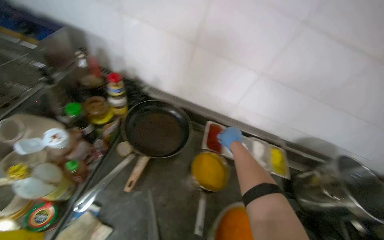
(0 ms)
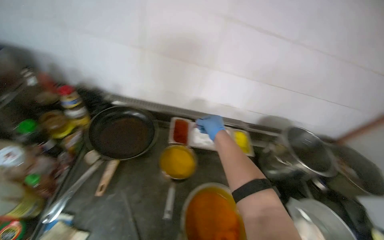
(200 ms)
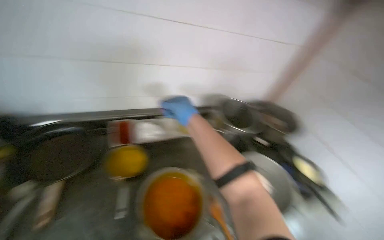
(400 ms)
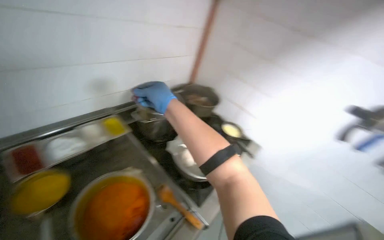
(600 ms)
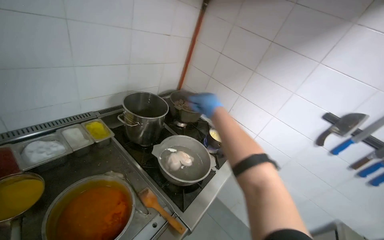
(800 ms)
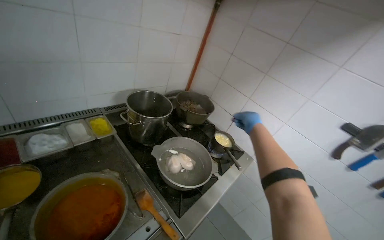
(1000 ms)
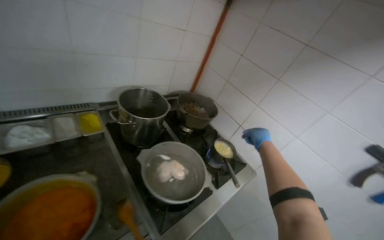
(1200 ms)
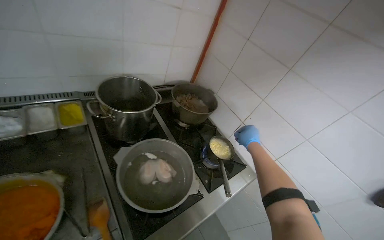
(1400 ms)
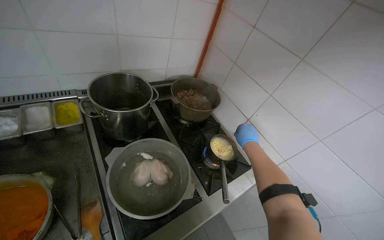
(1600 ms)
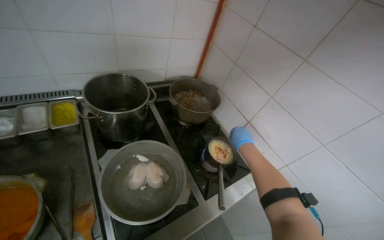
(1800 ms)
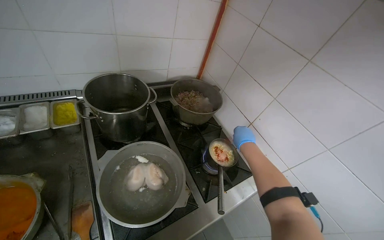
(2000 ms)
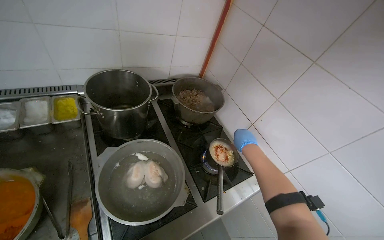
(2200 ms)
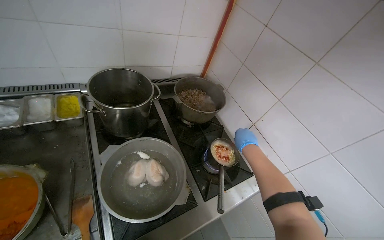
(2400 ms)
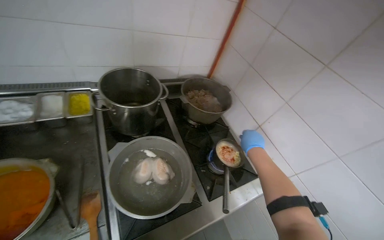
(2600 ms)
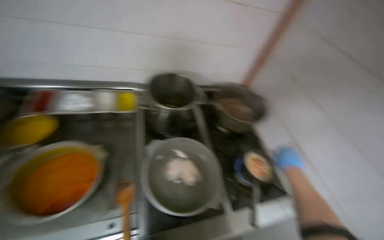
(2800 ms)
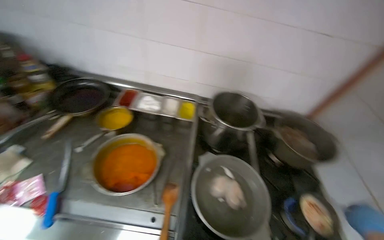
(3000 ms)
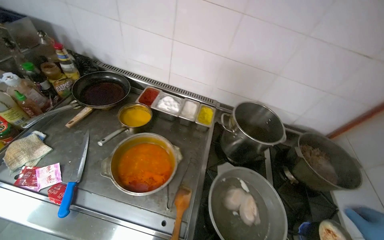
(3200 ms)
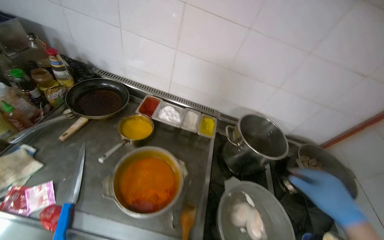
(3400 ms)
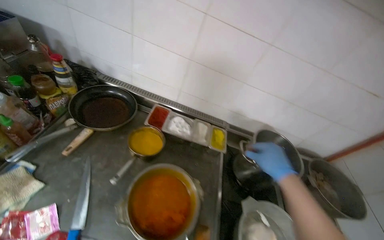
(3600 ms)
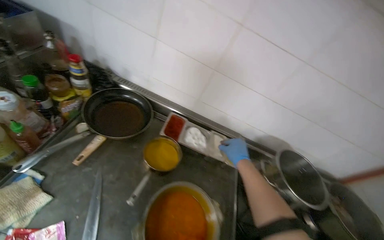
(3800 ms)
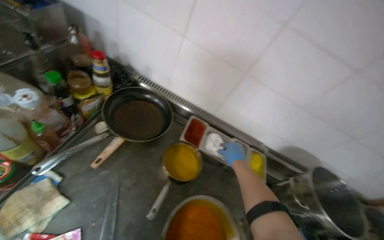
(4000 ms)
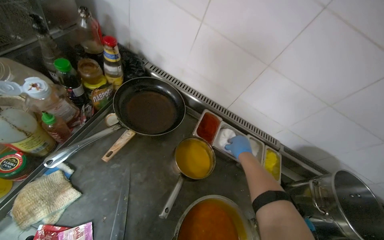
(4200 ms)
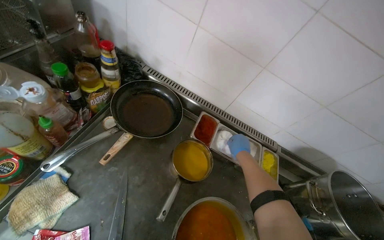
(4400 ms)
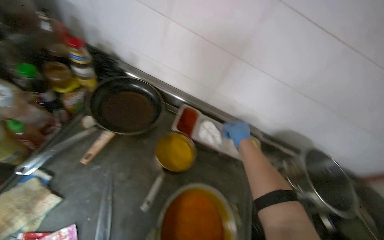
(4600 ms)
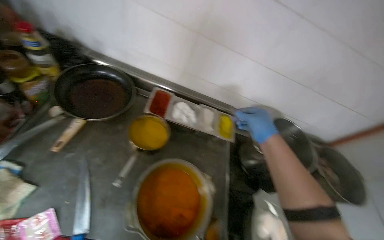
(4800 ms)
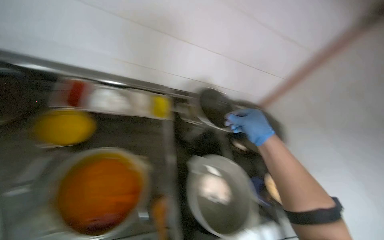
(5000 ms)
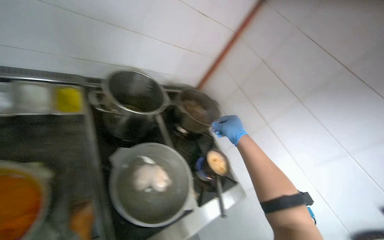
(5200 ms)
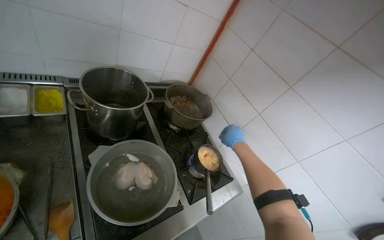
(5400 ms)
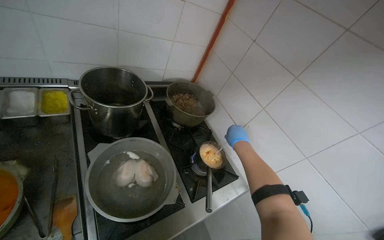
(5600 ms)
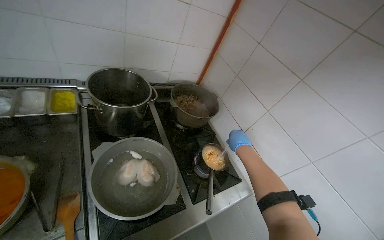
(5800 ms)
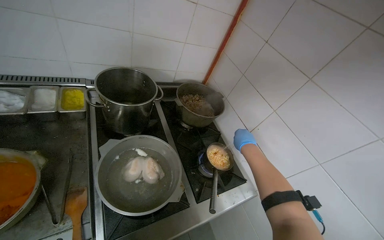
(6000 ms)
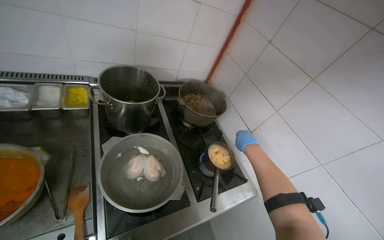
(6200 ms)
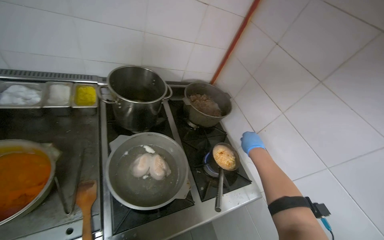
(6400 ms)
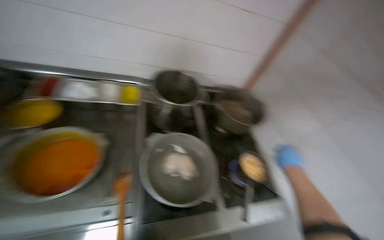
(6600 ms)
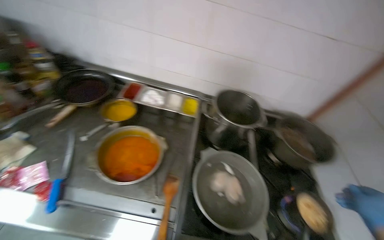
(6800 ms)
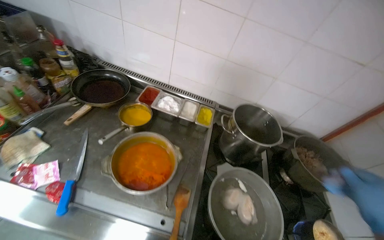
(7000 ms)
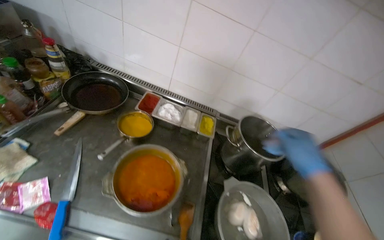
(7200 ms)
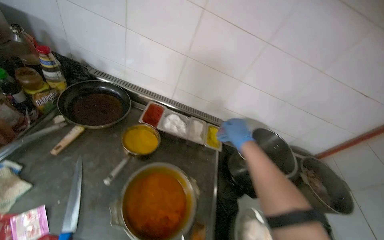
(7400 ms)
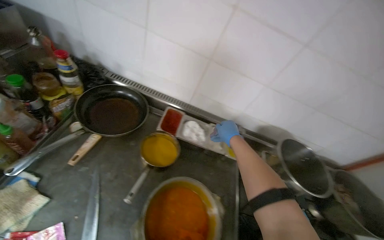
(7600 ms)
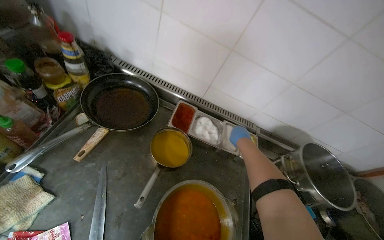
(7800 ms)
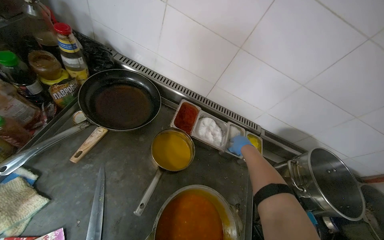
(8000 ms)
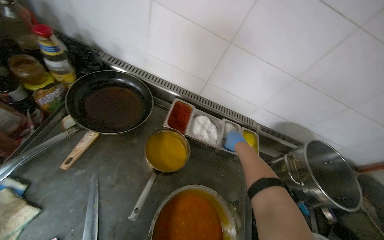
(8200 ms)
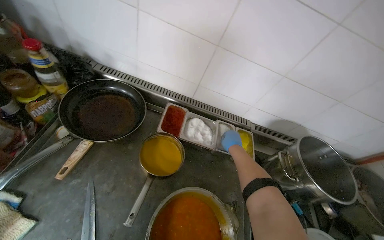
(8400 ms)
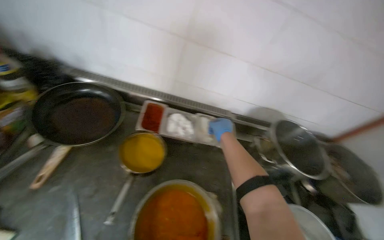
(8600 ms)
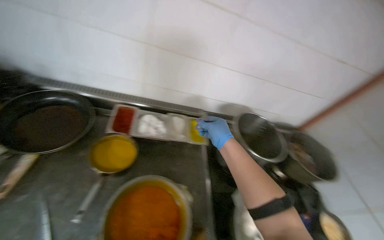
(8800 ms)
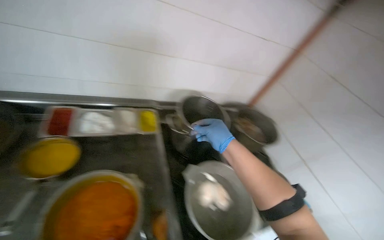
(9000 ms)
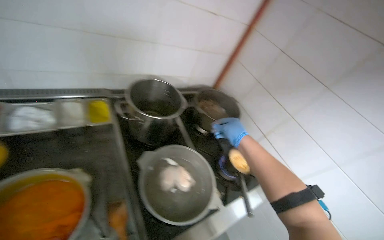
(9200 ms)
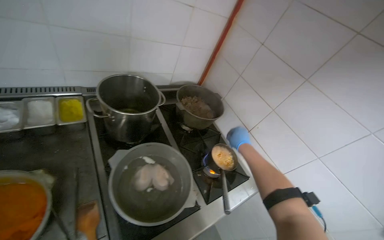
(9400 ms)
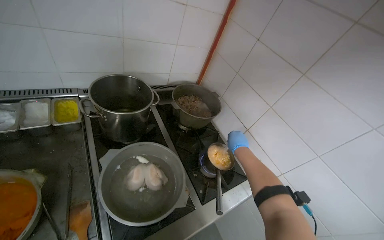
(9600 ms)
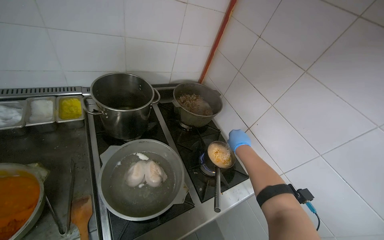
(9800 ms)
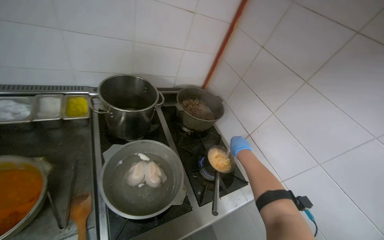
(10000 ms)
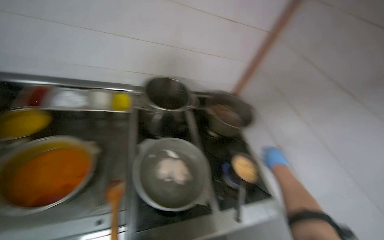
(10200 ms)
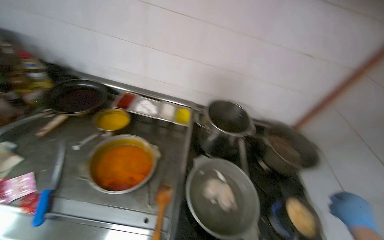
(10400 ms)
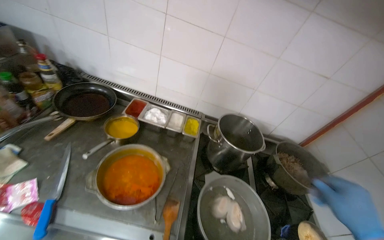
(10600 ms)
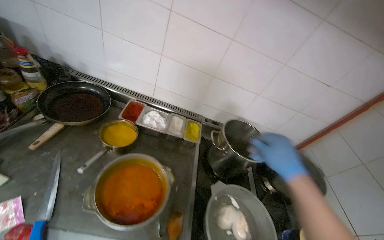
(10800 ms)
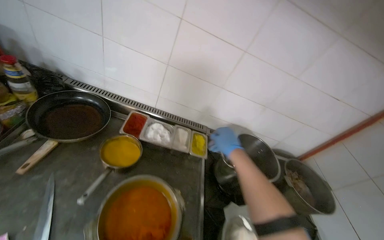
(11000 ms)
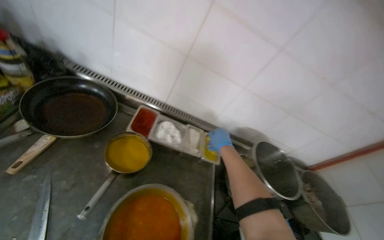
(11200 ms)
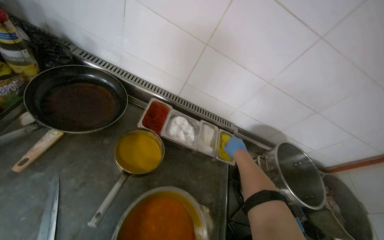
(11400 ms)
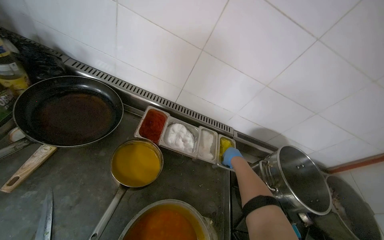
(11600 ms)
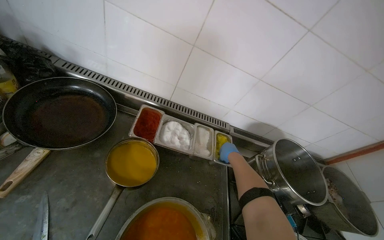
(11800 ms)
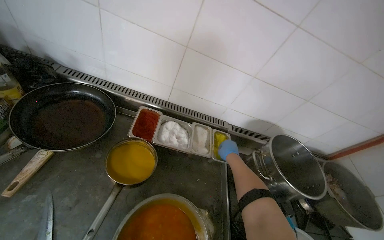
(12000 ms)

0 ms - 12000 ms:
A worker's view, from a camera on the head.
Job: cooking food.
The whole recording: Seasoning and stirring noodles in pot. The worker adds various ingredients and stirs the noodles in a pot on the stove.
0 ms - 1600 ms: The head travels approximately 70 cm. The head turns to the right by some 40 degrees.
1600 ms - 3000 ms: The wearer's head swings about 40 degrees to the left.
3000 ms - 4400 ms: The camera is carried about 60 cm.
4400 ms - 6000 ms: The camera travels about 60 cm. The wearer's head swings roughly 45 degrees to the right.
6000 ms - 7600 ms: The head travels roughly 50 cm. The wearer's head swings some 35 degrees to the left.
7600 ms - 9000 ms: The wearer looks some 30 degrees further to the right.
9000 ms - 10400 ms: The head turns to the left by some 25 degrees.
10400 ms - 12000 ms: The camera is carried roughly 50 cm.

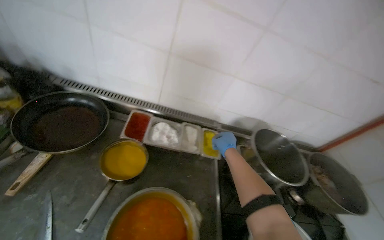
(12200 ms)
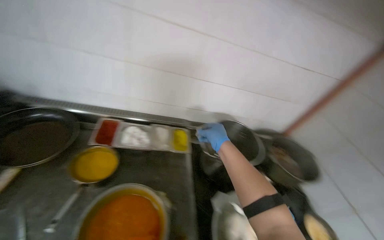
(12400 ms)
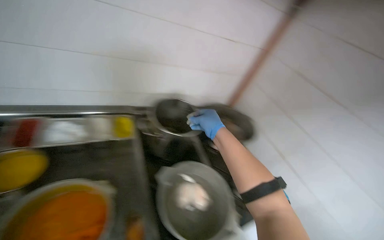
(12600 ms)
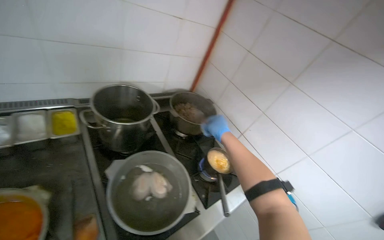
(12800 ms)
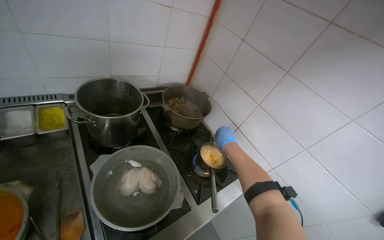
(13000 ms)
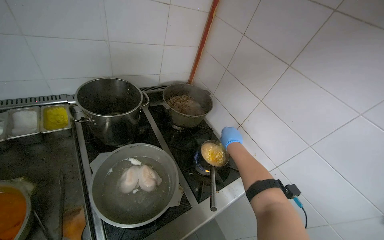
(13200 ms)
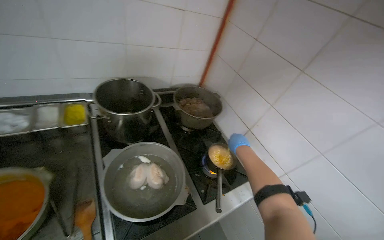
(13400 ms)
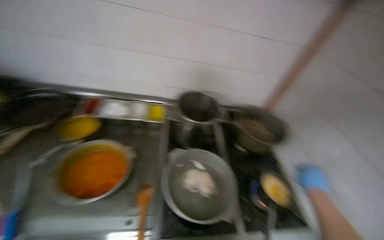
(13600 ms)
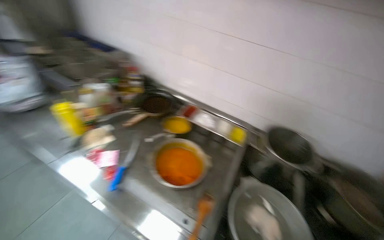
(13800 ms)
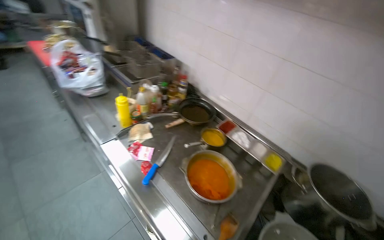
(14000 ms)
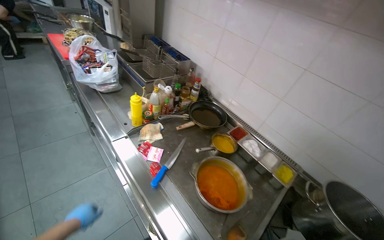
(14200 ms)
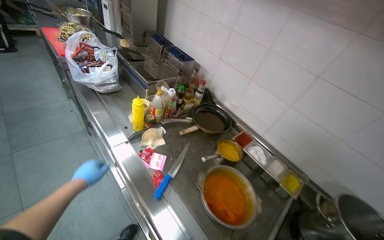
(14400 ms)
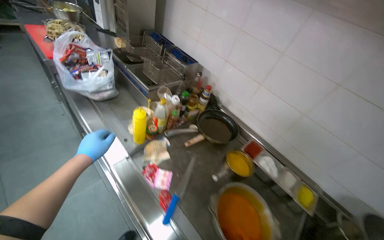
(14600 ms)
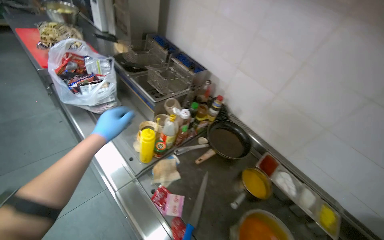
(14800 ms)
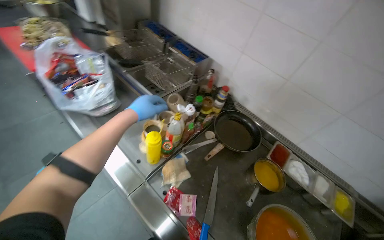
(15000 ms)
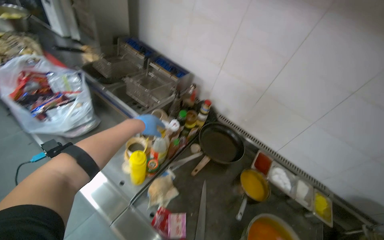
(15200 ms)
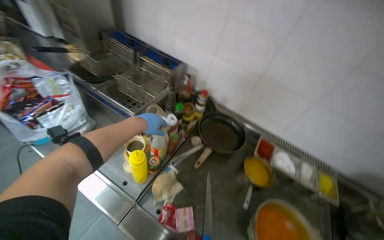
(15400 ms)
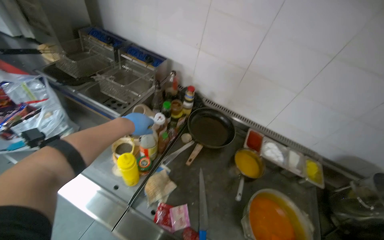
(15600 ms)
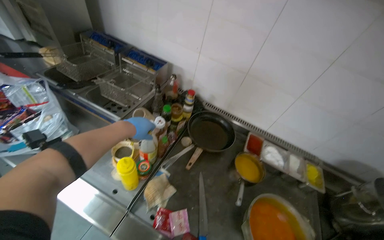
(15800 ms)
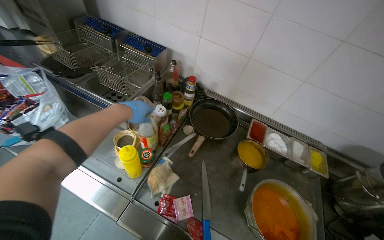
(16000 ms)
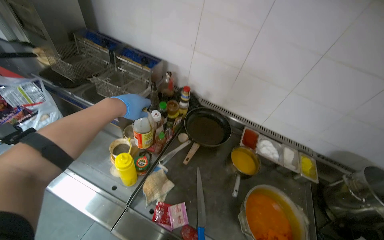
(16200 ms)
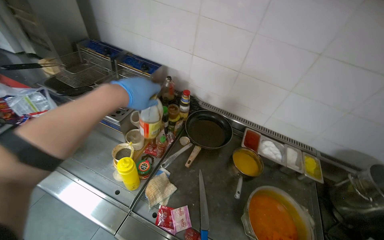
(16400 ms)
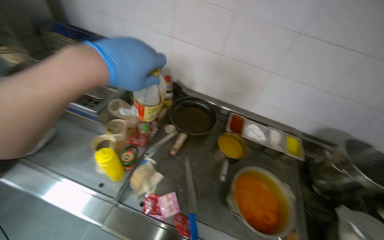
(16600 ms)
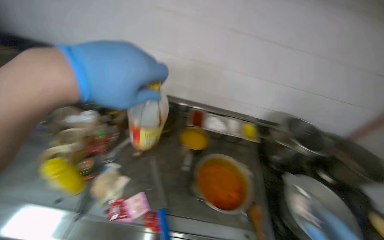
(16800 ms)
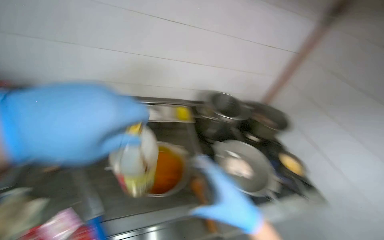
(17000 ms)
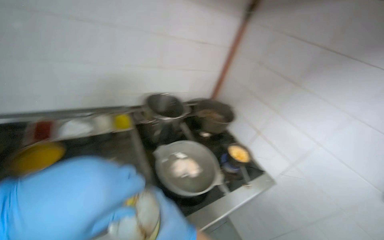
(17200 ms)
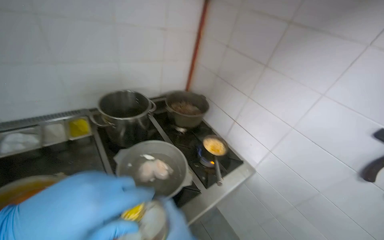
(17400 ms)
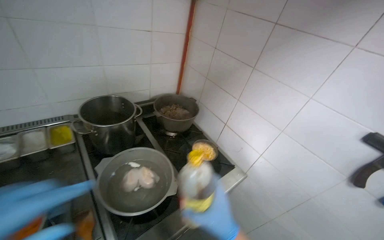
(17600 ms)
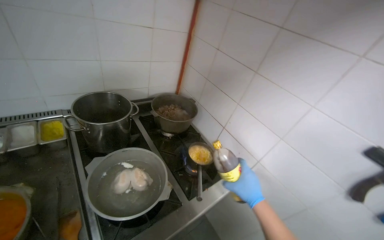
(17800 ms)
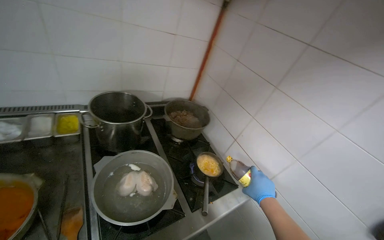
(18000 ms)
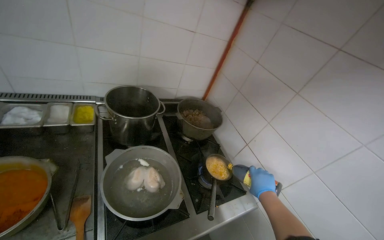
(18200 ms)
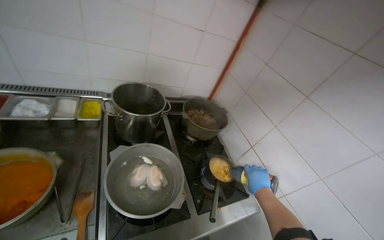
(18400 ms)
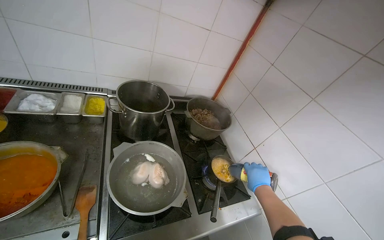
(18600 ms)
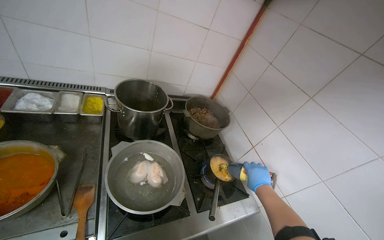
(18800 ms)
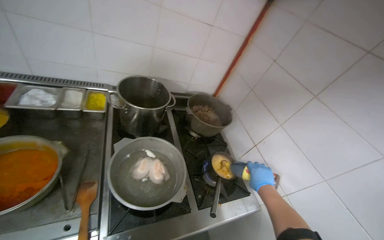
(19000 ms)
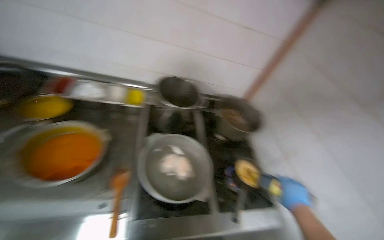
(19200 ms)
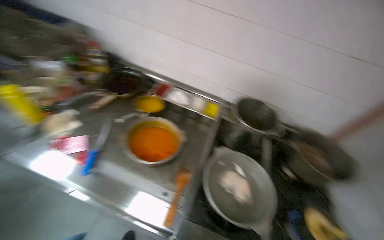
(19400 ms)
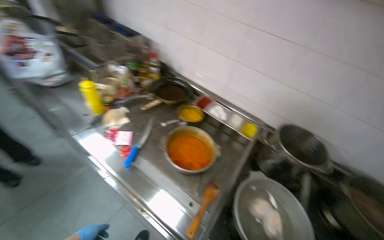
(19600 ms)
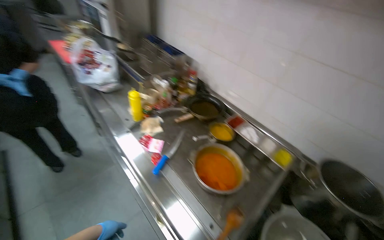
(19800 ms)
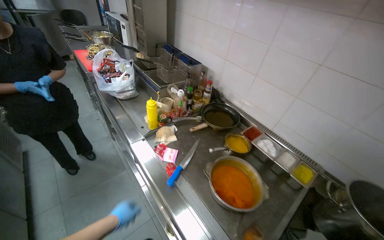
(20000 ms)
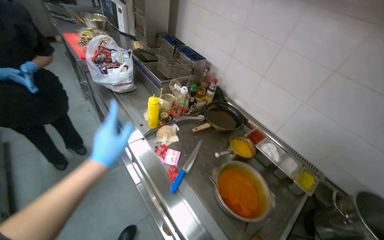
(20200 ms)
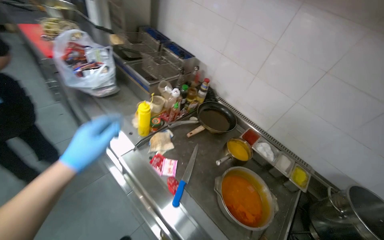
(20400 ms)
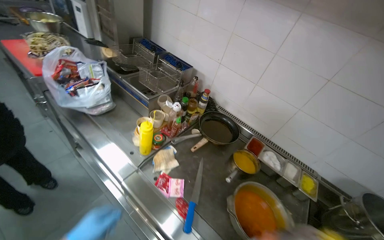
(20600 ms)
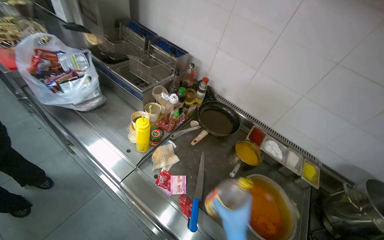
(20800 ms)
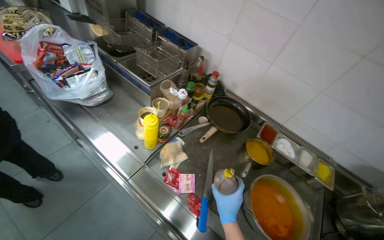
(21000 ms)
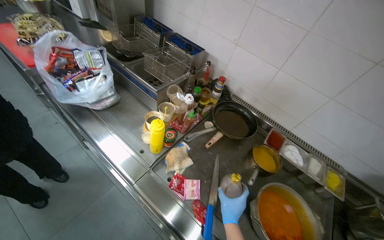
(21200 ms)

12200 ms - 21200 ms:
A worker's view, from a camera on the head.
Job: cooking food.
The whole recording: Seasoning and stirring noodles in pot. The worker adds various ingredients and stirs the noodles in a pot on the stove.
12200 ms - 13800 ms: The camera travels some 40 cm. The wearer looks about 30 degrees further to the left.
13800 ms - 15200 ms: The camera is carried about 60 cm.
15200 ms - 16600 ms: The left hand is displaced nearer to the camera by approximately 20 cm.
16600 ms - 18200 ms: The wearer moves roughly 70 cm. The wearer's head swings approximately 40 degrees to the right.
18200 ms - 19800 ms: The wearer's head swings some 70 degrees to the left. The camera pitches upward, by some 15 degrees.
19800 ms - 21200 ms: The wearer moves roughly 50 cm.
